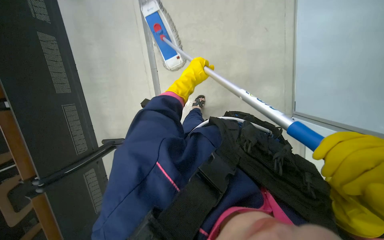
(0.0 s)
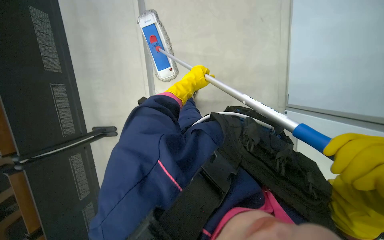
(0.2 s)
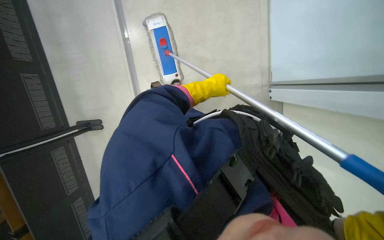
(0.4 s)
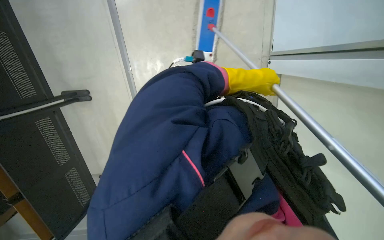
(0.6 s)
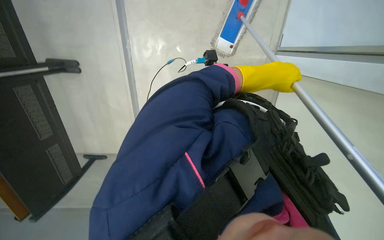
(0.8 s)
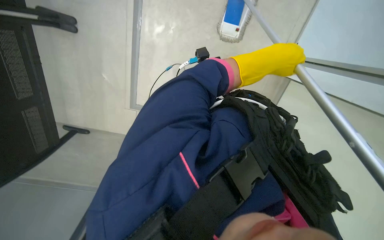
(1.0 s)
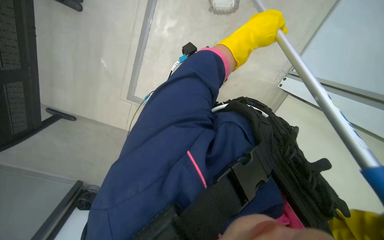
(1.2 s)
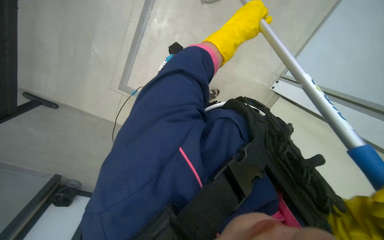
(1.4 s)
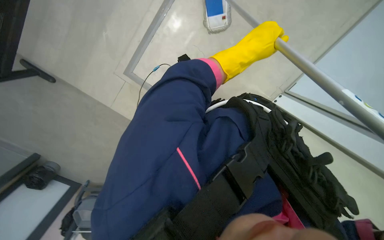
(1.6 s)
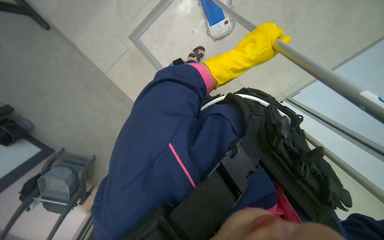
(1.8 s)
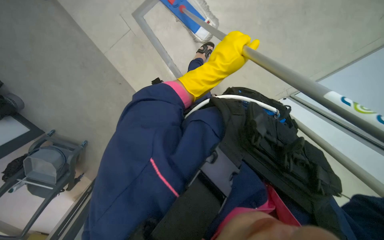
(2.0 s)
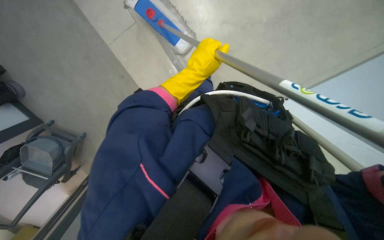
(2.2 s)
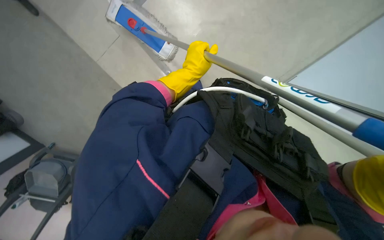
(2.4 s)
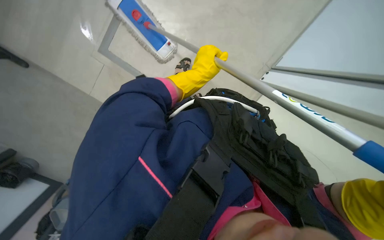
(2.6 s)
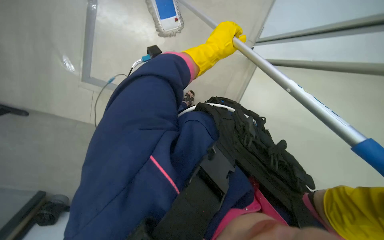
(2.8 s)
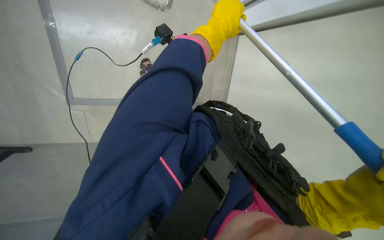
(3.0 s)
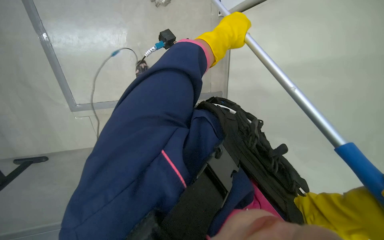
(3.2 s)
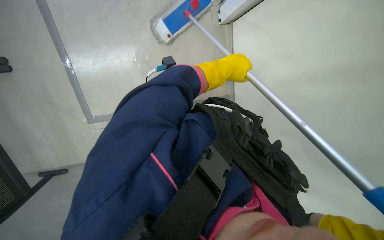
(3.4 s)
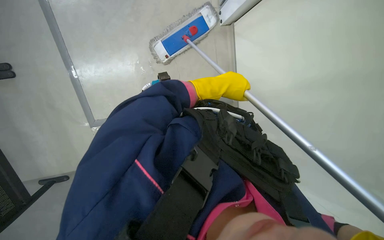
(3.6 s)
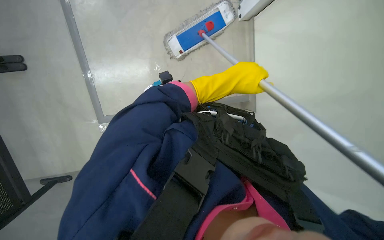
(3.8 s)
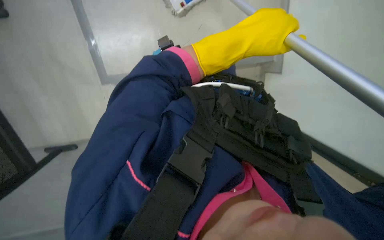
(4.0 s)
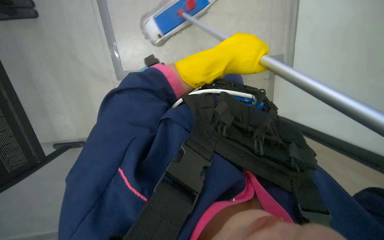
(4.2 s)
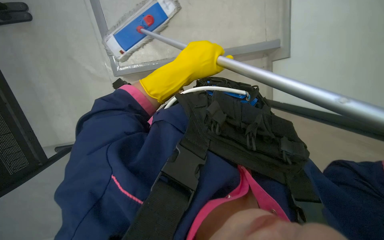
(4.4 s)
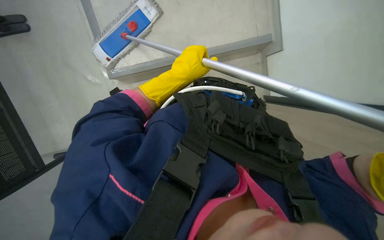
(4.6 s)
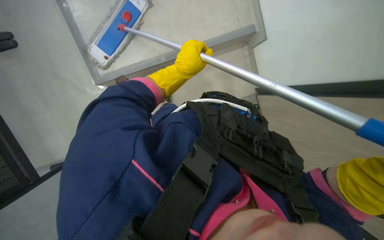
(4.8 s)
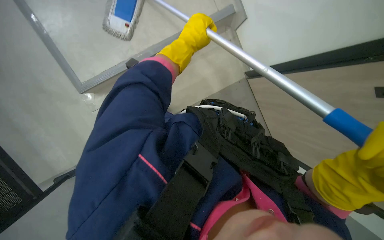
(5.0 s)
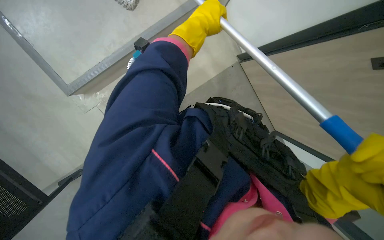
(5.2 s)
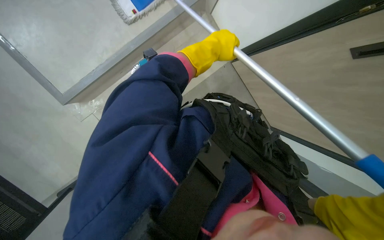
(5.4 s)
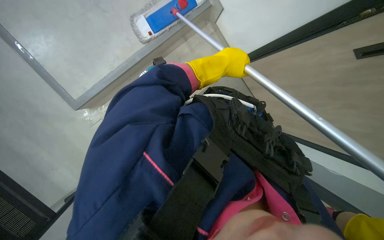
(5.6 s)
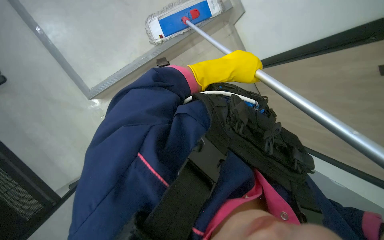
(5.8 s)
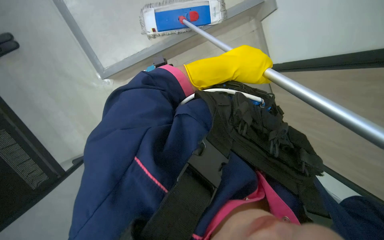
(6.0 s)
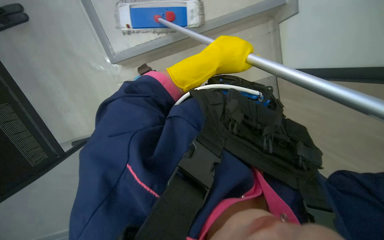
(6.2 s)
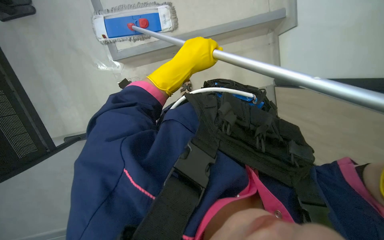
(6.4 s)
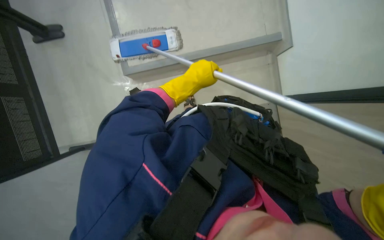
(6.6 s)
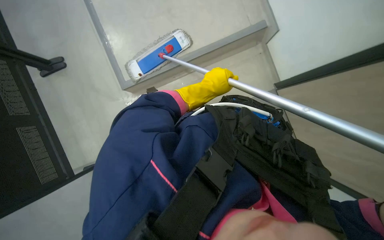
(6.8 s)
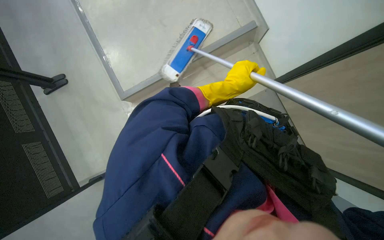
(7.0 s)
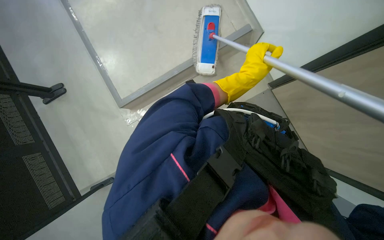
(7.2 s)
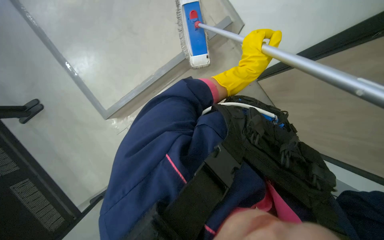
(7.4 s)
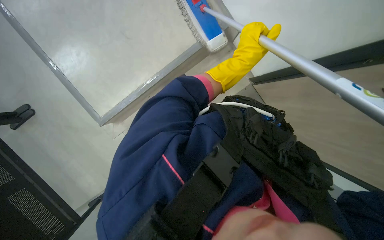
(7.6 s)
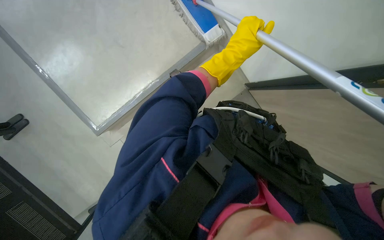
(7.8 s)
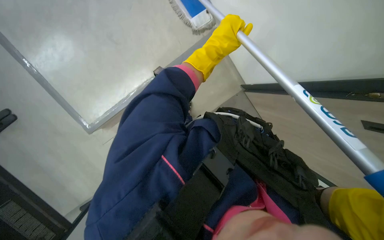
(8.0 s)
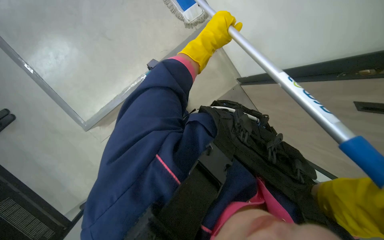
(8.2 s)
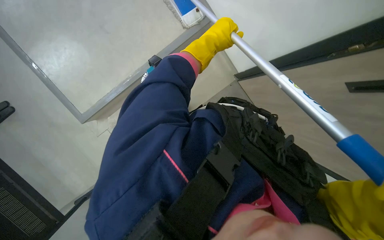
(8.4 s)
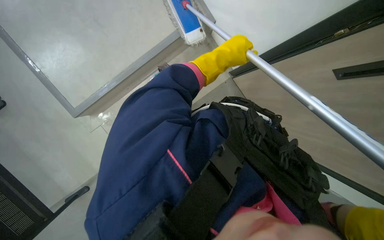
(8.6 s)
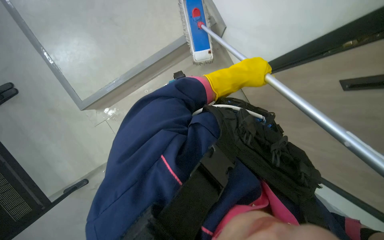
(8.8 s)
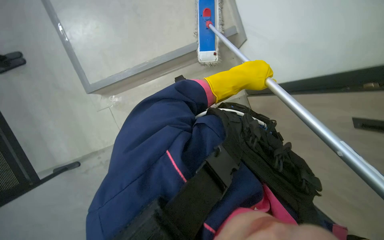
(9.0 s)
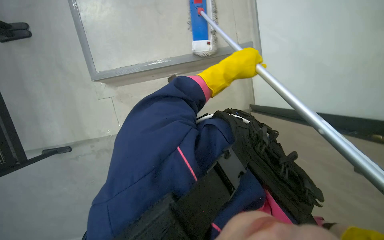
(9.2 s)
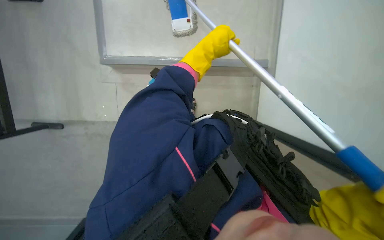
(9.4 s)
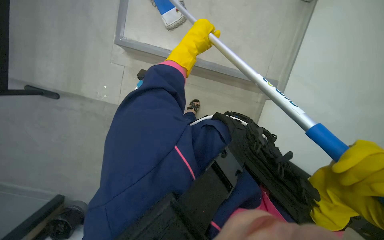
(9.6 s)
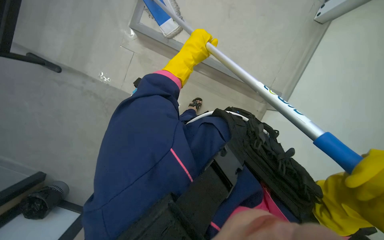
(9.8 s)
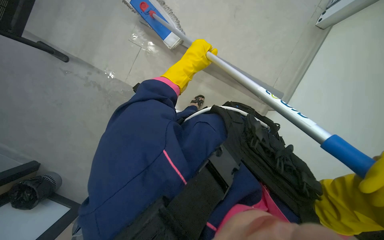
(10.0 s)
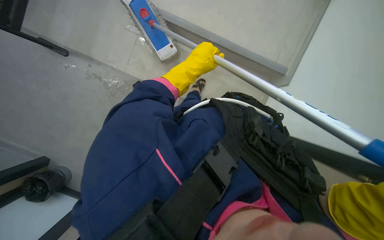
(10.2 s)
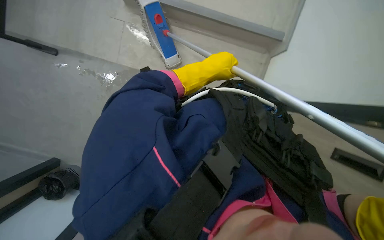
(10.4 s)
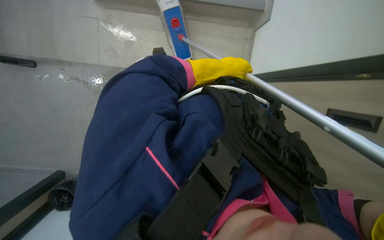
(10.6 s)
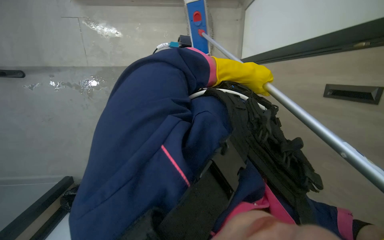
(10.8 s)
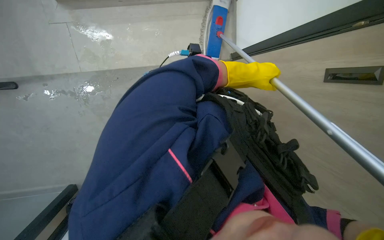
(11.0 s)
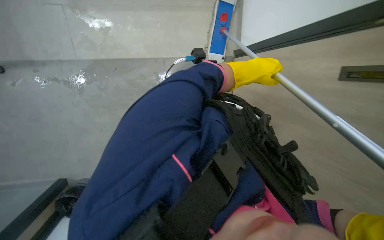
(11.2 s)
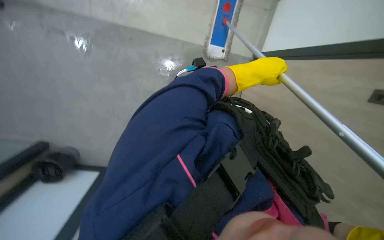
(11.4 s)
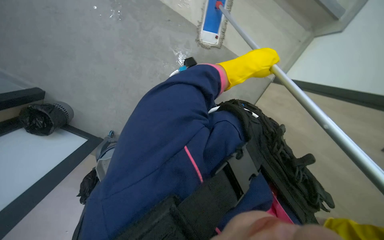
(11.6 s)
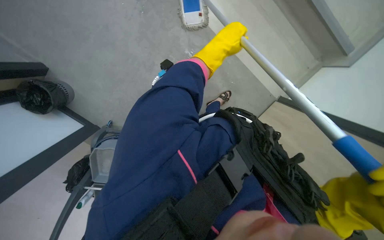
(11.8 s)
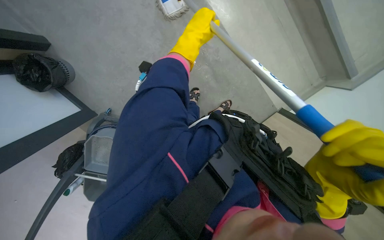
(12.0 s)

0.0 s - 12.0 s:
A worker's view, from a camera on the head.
Job: mopping floor.
The whole recording: Mopping floor. The worker mops the floor with a long-handled mop and gathered the trash from the ground and put it into a polyethylene bag..
0.0 s - 1.6 s: The view swings roughly 15 degrees to the right.
3.0 s - 4.4 s: The left hand shifts some 10 cm to the left.
4.4 s - 6.0 s: The view tilts roughly 25 degrees downward.
6.0 s - 7.6 s: The head turns to the right by about 20 degrees. The left hand heads to the right, covering about 15 cm.

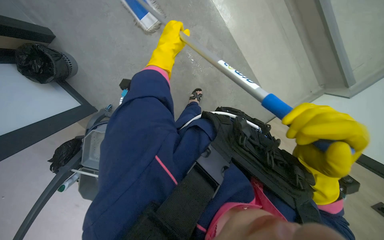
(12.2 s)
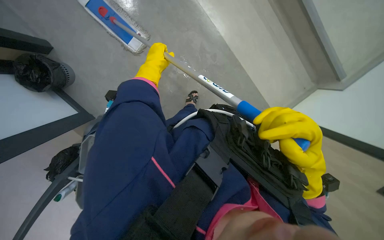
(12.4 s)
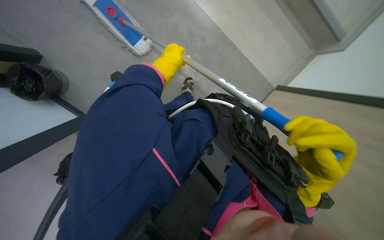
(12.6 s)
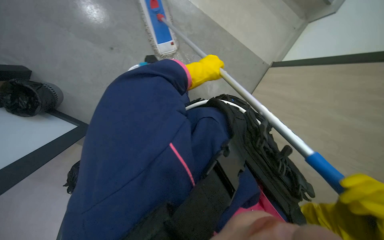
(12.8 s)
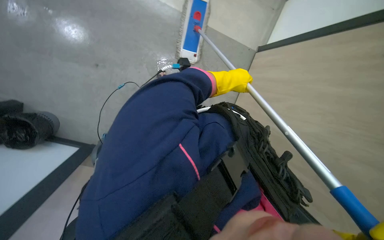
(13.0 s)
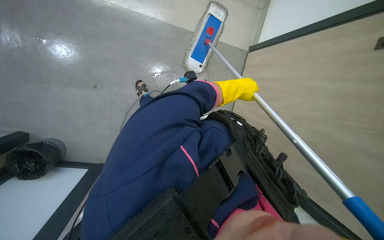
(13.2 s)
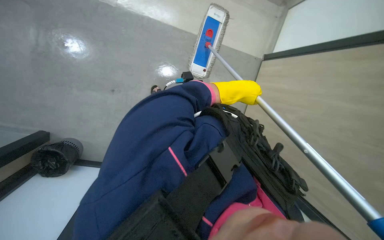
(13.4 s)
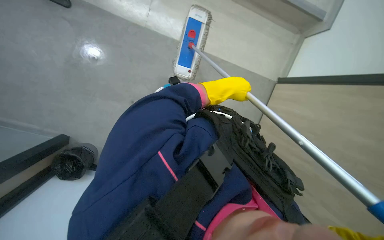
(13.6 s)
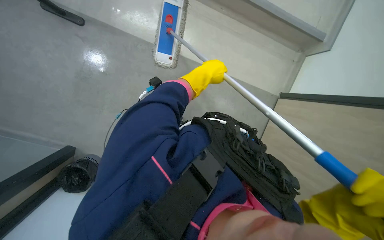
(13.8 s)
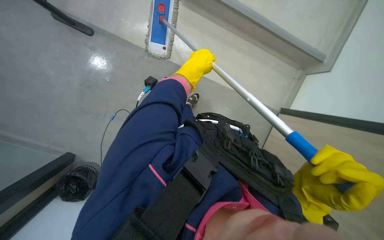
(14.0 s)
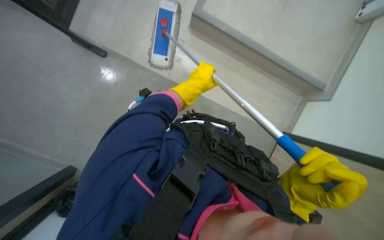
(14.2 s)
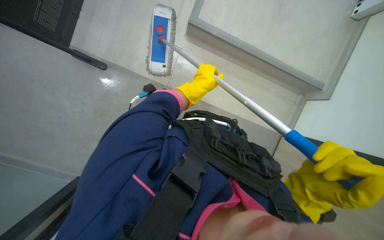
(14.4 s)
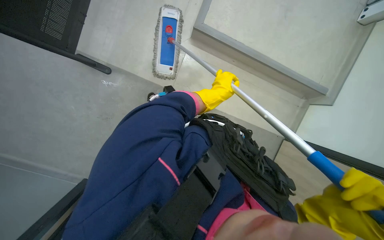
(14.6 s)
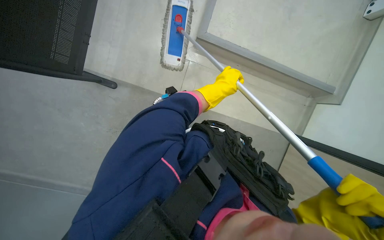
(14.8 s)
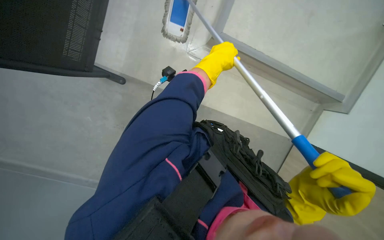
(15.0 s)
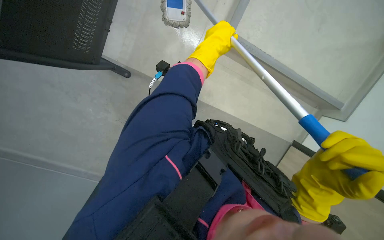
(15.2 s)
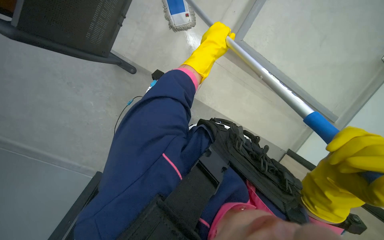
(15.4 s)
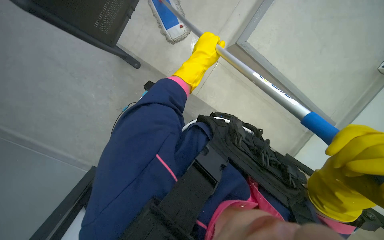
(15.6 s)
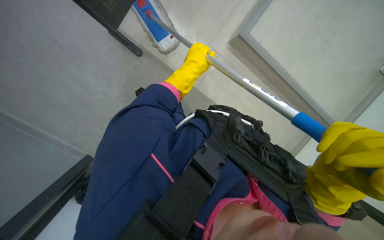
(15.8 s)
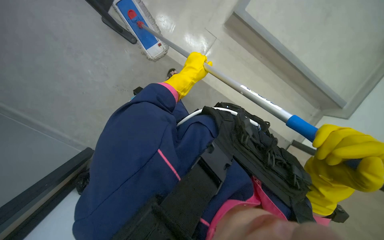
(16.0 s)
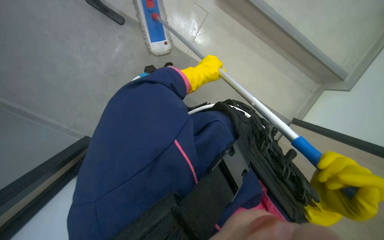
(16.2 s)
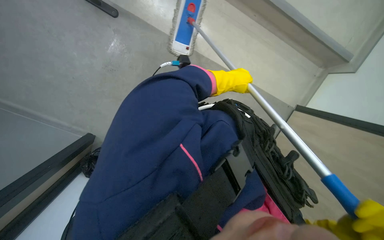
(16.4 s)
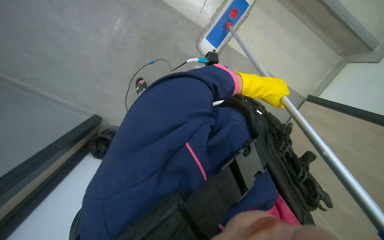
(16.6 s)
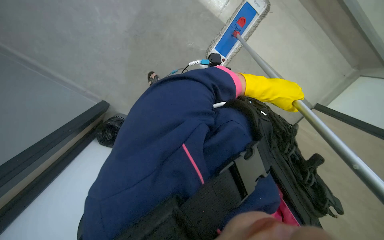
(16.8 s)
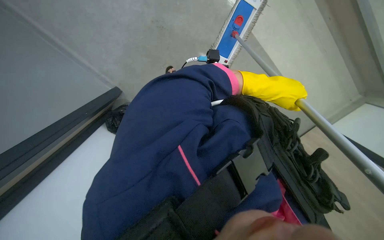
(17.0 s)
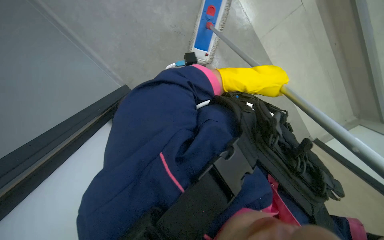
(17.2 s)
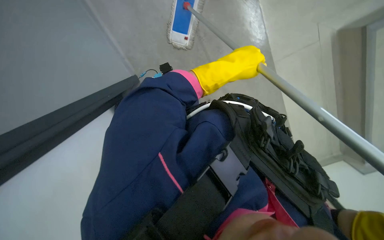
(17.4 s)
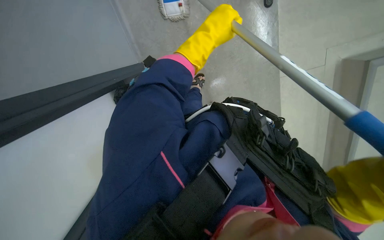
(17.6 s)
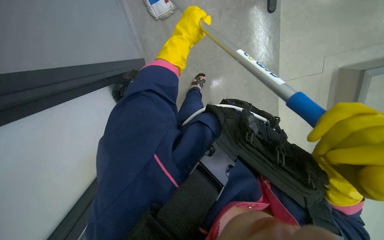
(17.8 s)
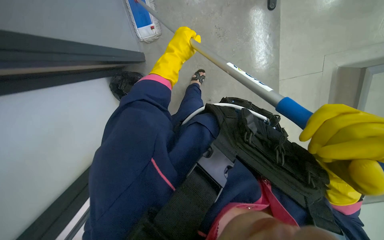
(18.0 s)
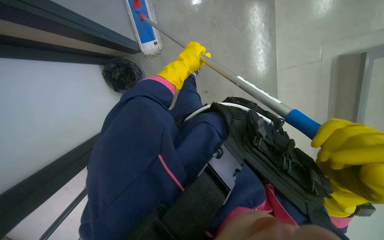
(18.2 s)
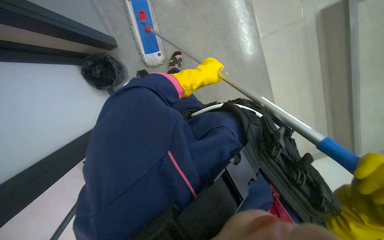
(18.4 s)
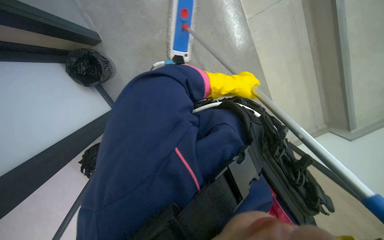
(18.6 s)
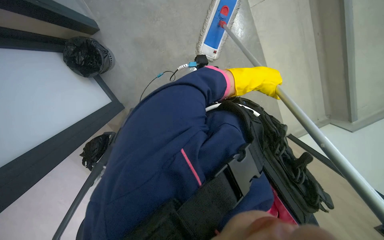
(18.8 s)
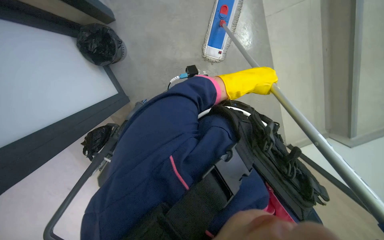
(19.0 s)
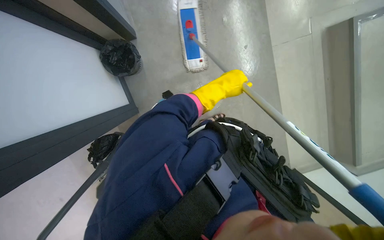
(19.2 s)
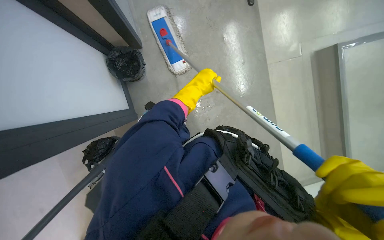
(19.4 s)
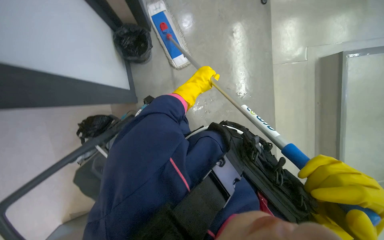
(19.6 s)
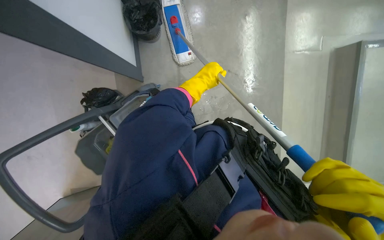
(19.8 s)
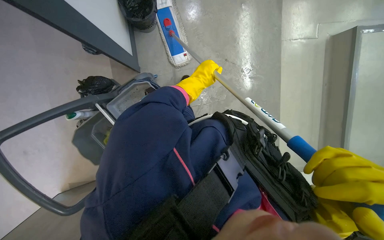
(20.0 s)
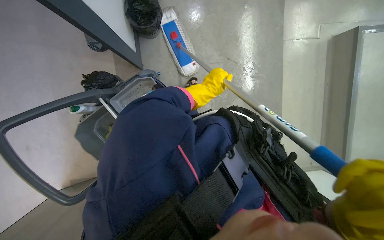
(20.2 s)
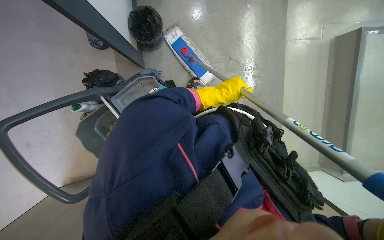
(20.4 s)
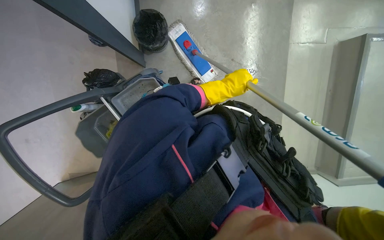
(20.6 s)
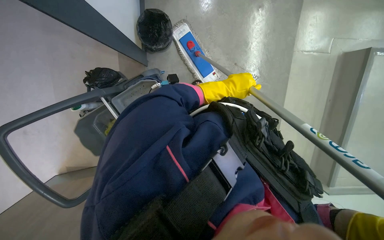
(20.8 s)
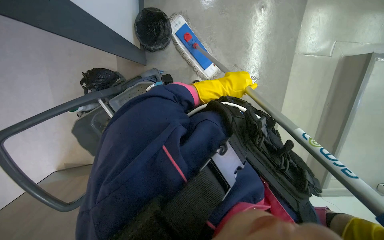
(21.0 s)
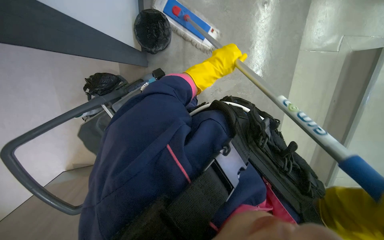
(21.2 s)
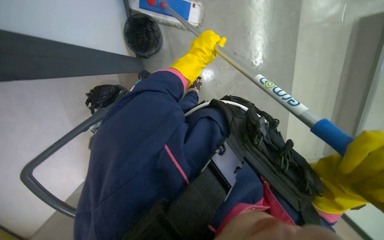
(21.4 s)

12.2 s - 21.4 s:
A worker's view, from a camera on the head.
Job: mopping floor.
The whole recording: Mopping floor. The worker mops the floor with a long-handled mop and gathered the trash from the ground and put it into a polyethylene bag..
12.2 s - 13.8 s: Everything in view rotates some 30 degrees counterclockwise.
16.8 s - 18.4 s: The left hand goes approximately 10 cm to the left.
18.4 s - 19.8 s: The left hand travels to the right and back again, roughly 15 cm each way.
